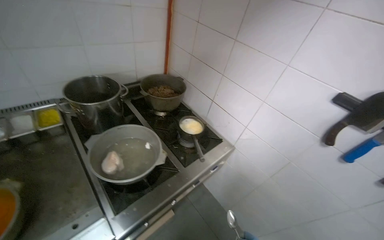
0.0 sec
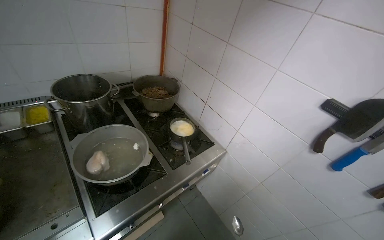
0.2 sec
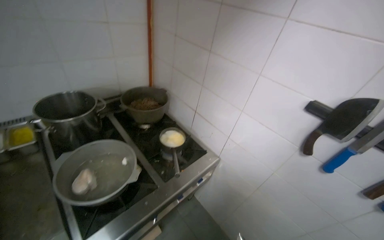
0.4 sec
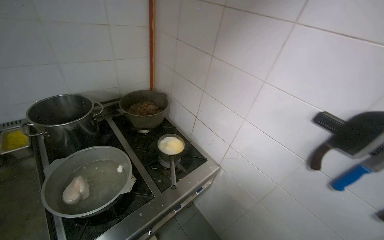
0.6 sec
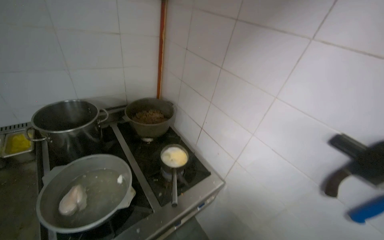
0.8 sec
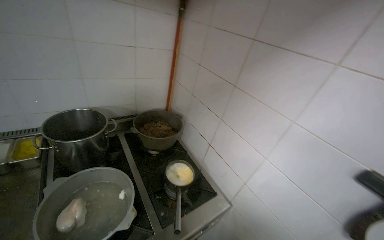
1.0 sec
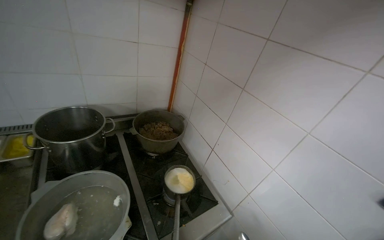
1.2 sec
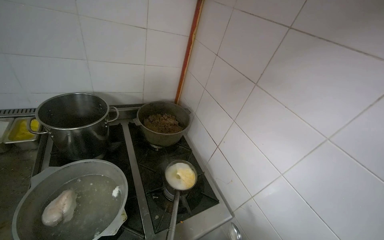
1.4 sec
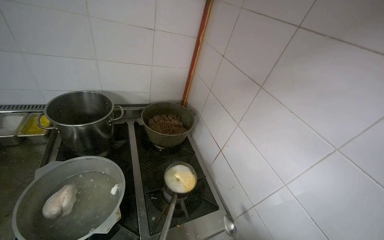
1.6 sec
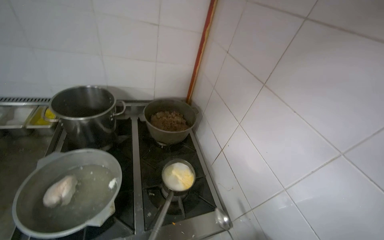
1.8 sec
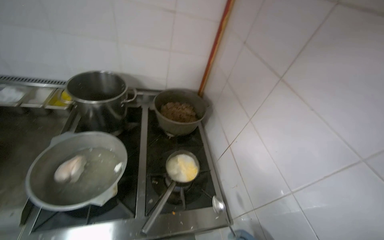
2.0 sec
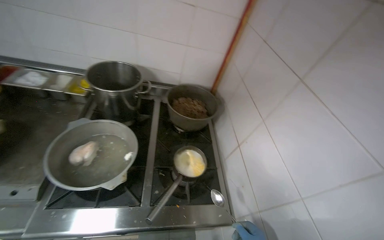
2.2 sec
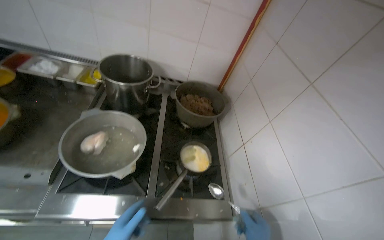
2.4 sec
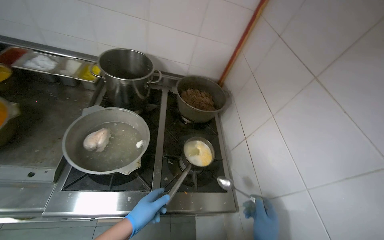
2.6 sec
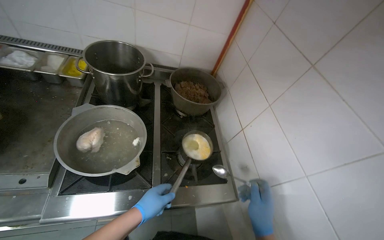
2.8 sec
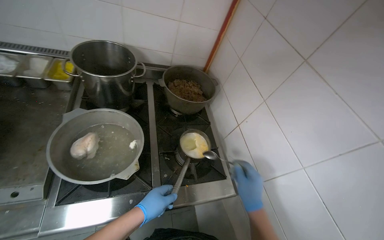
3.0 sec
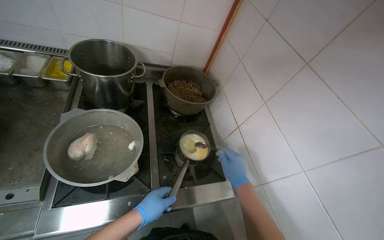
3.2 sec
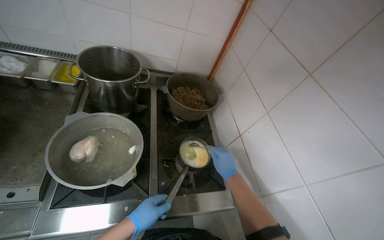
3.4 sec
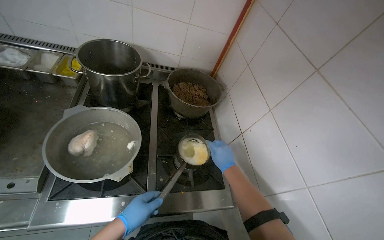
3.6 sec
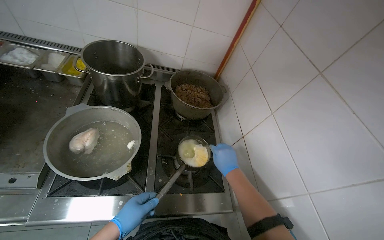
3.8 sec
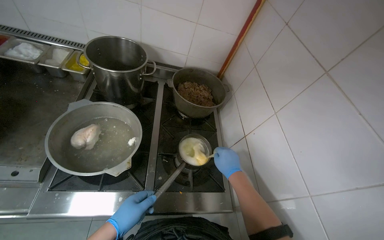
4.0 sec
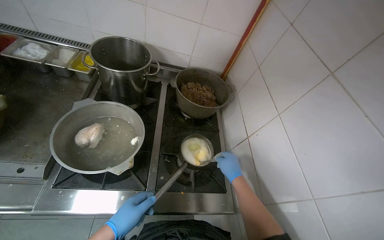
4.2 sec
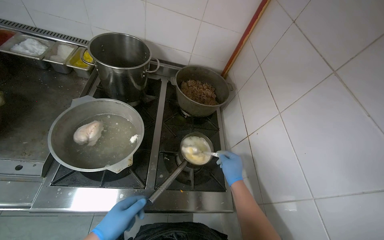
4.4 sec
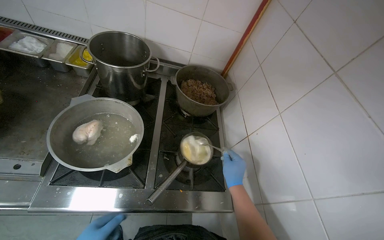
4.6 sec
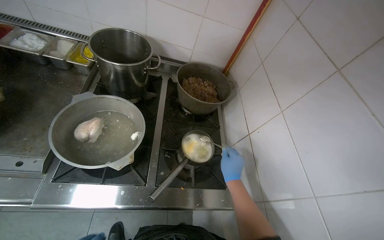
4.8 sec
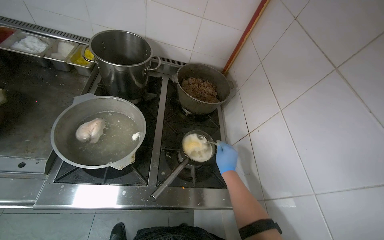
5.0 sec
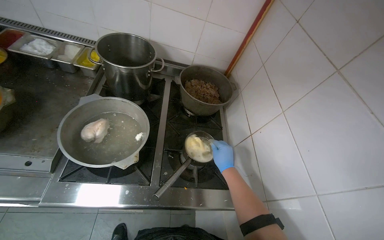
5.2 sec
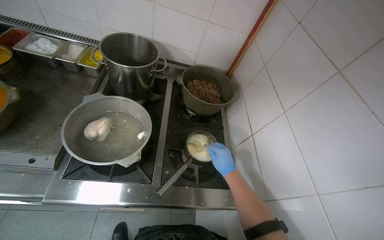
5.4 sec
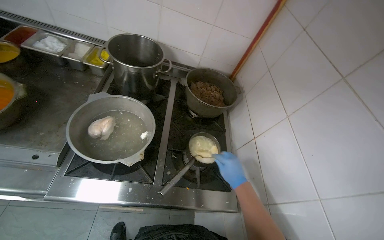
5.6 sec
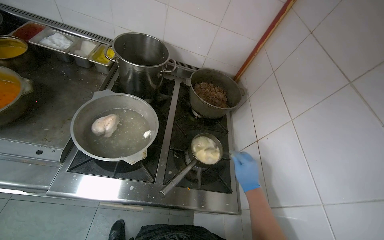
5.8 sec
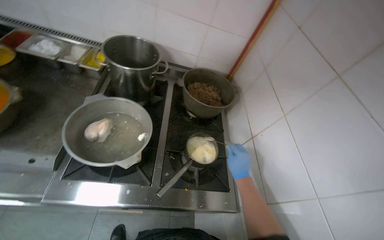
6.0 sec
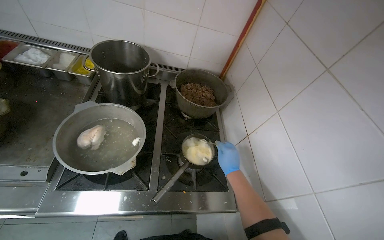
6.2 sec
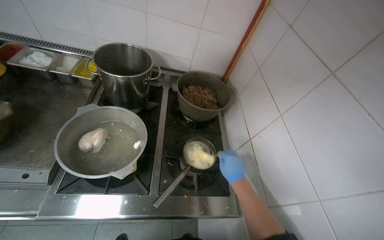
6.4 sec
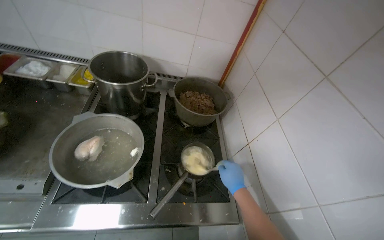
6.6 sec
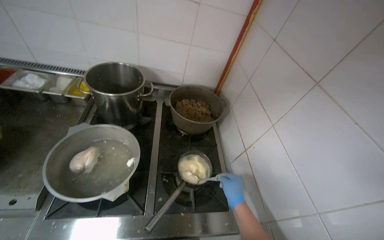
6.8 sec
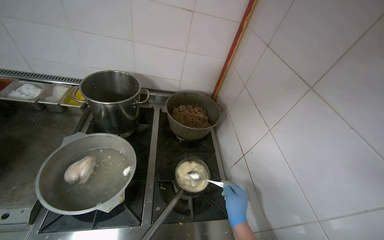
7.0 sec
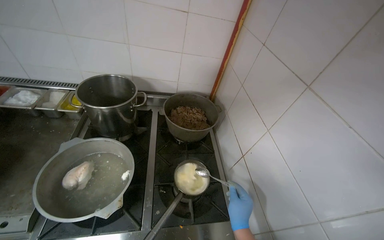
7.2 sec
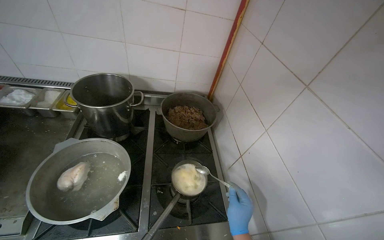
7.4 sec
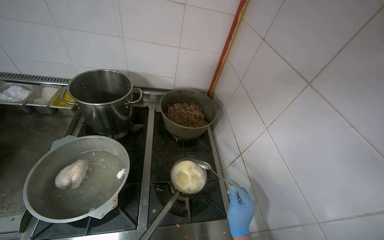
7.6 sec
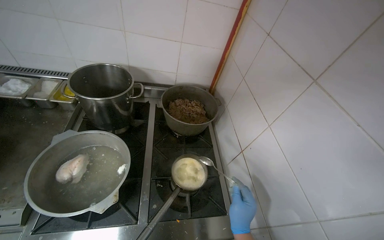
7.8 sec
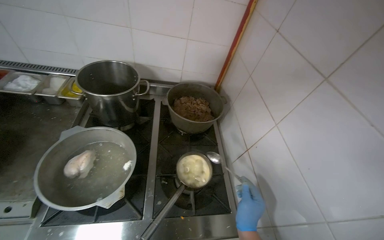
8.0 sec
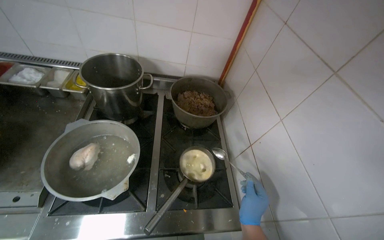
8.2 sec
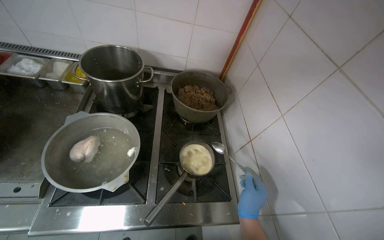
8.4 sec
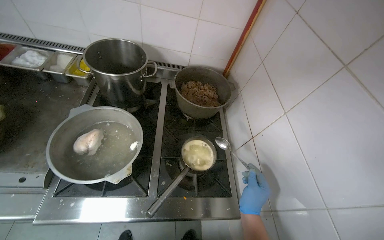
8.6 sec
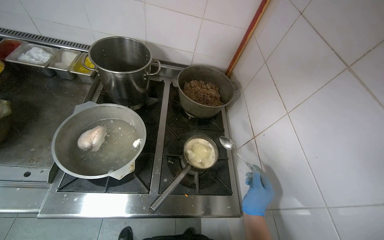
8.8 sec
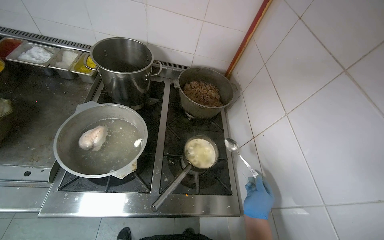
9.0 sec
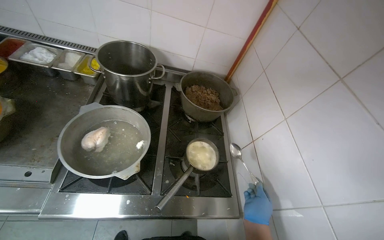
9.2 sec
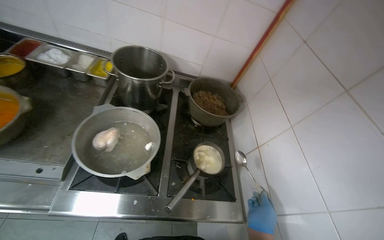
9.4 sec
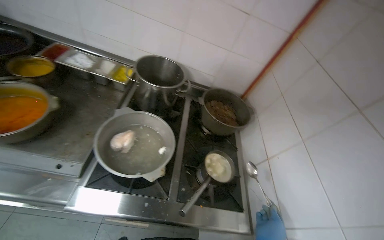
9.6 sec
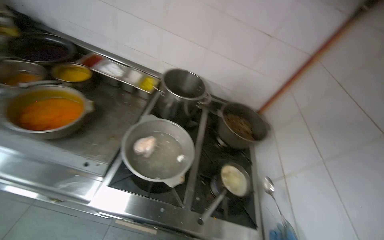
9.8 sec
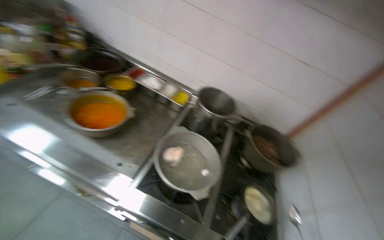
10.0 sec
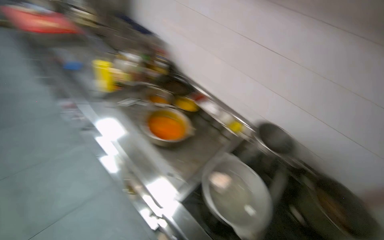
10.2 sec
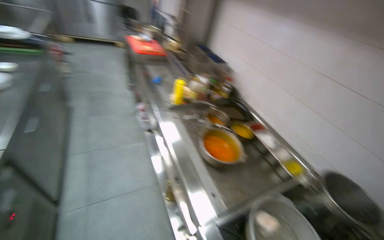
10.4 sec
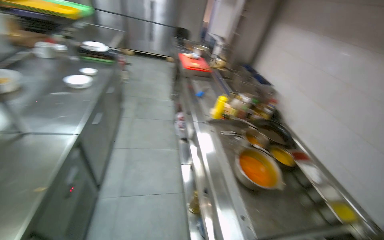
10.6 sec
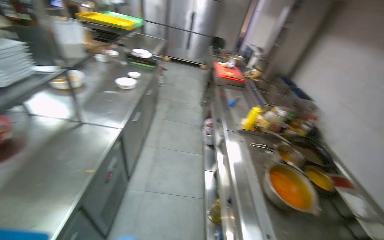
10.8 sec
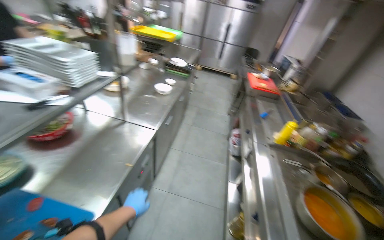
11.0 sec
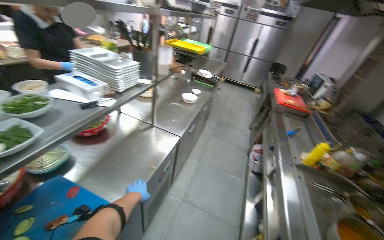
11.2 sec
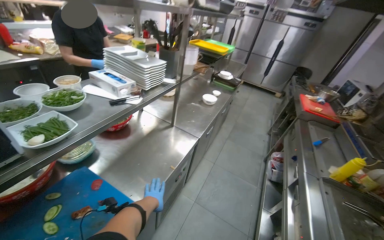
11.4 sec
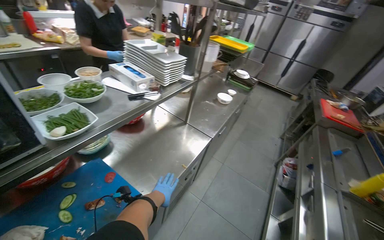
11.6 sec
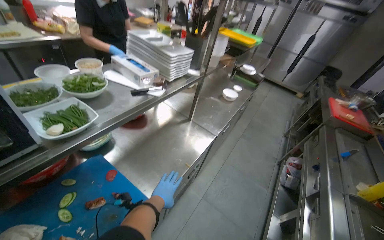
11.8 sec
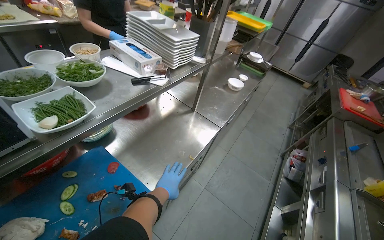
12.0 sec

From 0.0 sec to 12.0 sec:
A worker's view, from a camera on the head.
Job: cooking food.
The whole recording: Stirring contents in pot. The worker stirs the contents in a small pot on the stove.
From 0.0 sec to 1.6 sec: The head rotates approximately 20 degrees to the left.
From 1.6 sec to 3.0 sec: The camera pitches downward, by roughly 15 degrees.
From 3.0 sec to 4.4 sec: The right hand moves farther from the camera, approximately 15 cm.
From 9.0 sec to 10.4 sec: The head travels some 40 cm. The wearer looks roughly 65 degrees further to the left. The camera pitches upward, by some 30 degrees.
From 10.4 sec to 12.0 sec: The wearer looks approximately 60 degrees further to the left.

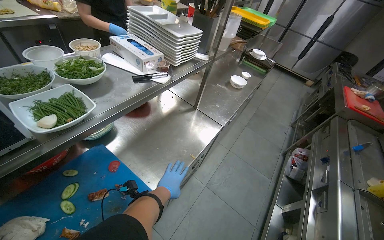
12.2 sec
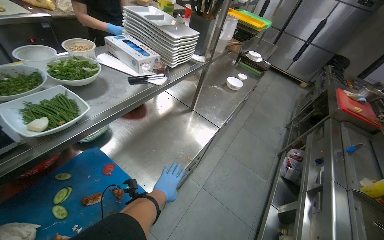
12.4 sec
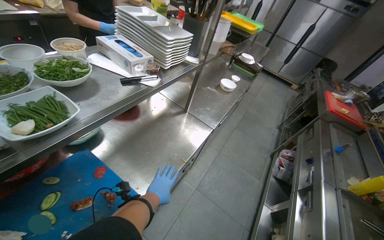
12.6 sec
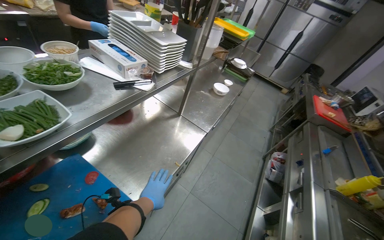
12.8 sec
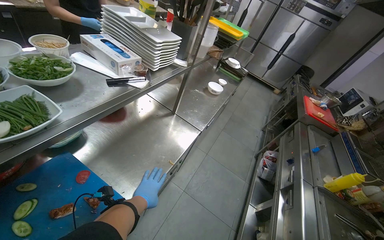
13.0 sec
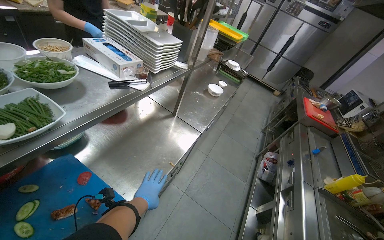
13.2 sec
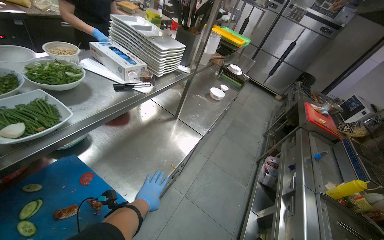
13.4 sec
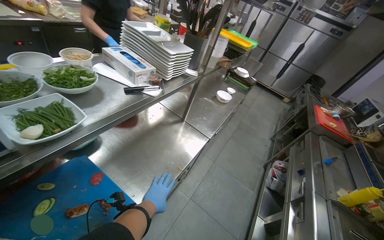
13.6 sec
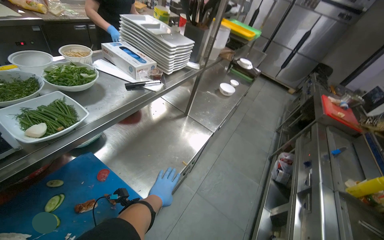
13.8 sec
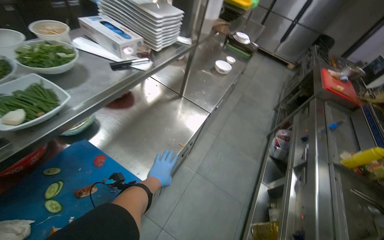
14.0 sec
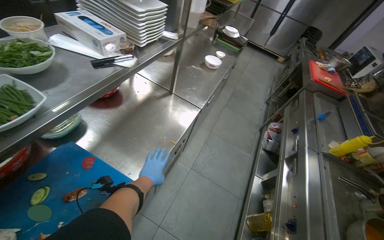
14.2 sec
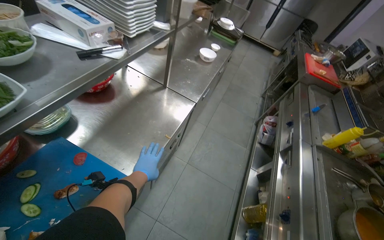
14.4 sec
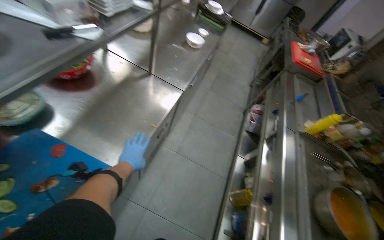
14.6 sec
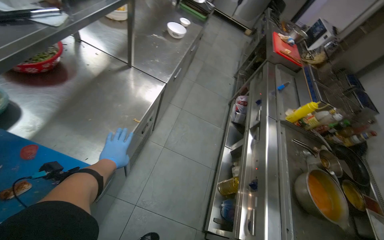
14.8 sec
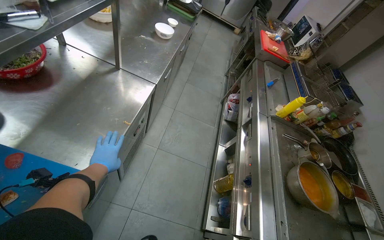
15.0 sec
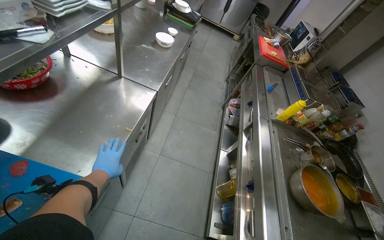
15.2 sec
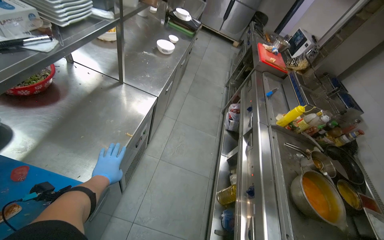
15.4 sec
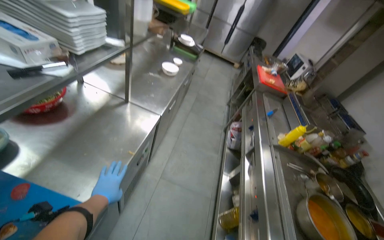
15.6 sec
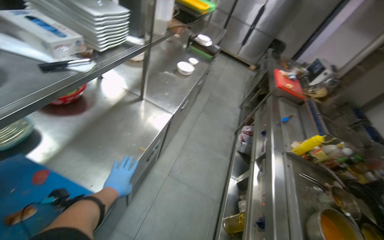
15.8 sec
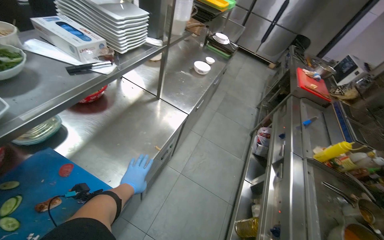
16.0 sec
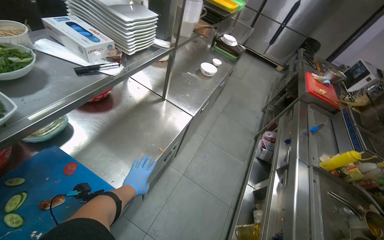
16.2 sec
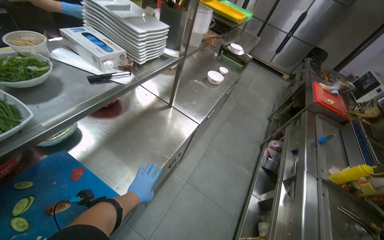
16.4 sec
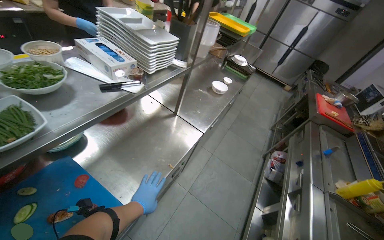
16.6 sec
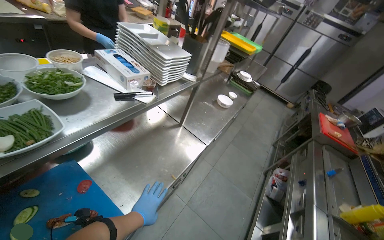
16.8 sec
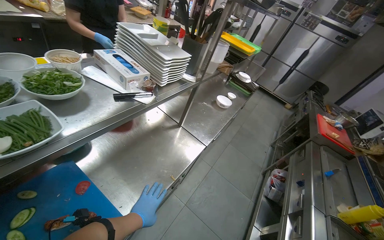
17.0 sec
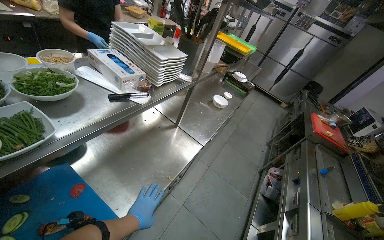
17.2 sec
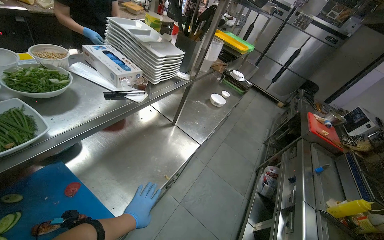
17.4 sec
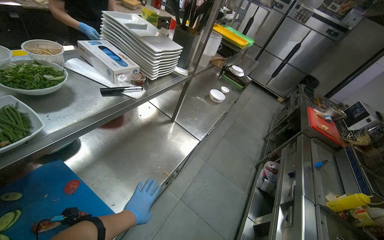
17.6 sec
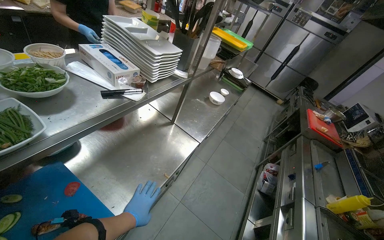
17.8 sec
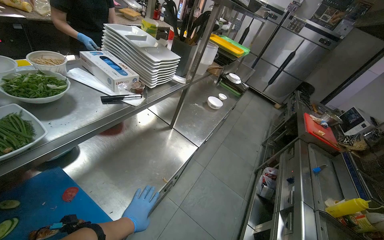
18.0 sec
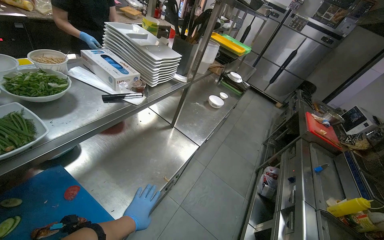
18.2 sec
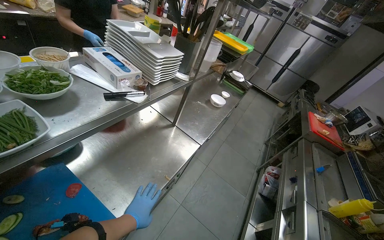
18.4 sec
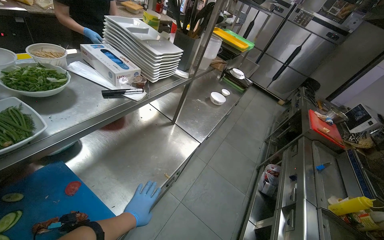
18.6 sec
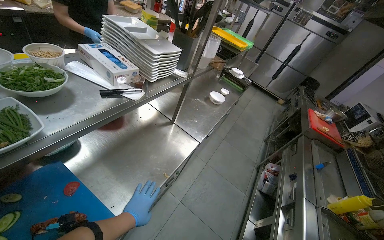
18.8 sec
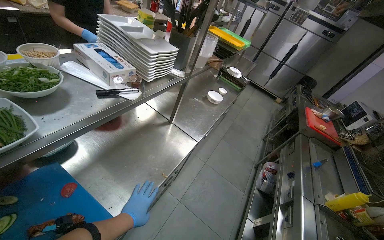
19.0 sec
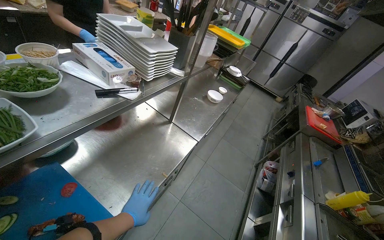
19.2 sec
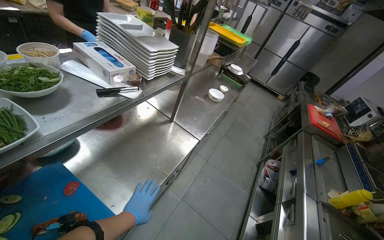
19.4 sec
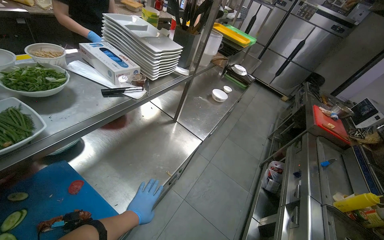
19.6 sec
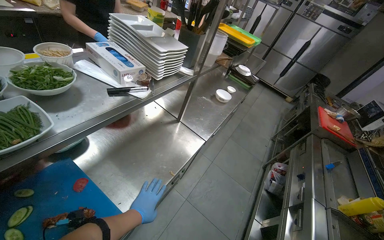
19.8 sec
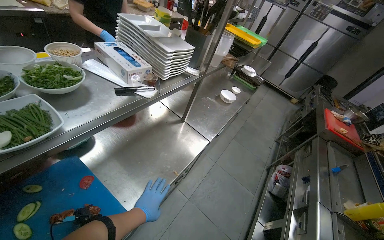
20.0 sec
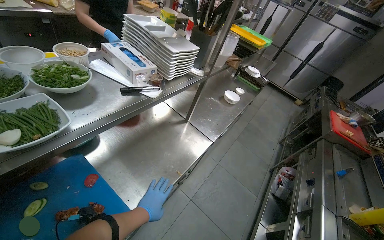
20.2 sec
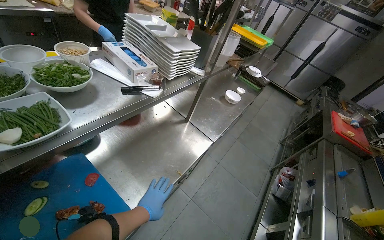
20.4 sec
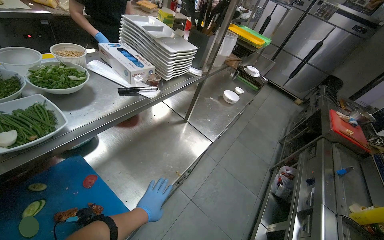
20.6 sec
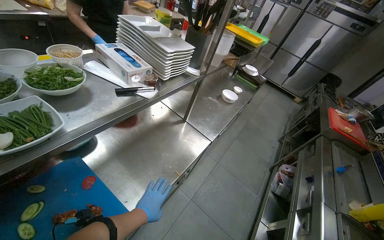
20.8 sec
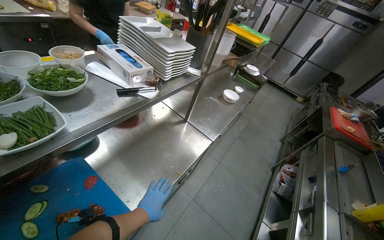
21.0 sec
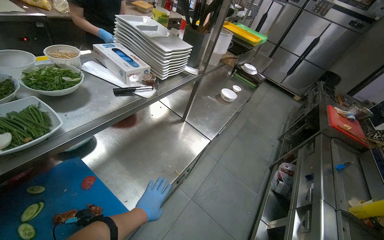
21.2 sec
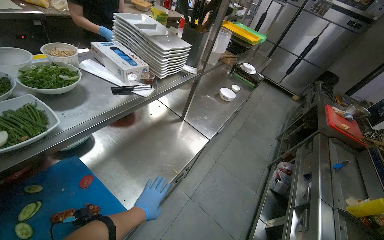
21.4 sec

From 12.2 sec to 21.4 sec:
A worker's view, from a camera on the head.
Job: cooking food.
The whole recording: Stirring contents in pot. The worker stirs the contents in a small pot on the stove.
From 13.8 sec to 15.2 sec: The wearer's head swings approximately 20 degrees to the right. The camera pitches downward, by about 15 degrees.
From 15.2 sec to 16.8 sec: The head turns to the left by roughly 20 degrees. The view tilts roughly 15 degrees upward.
